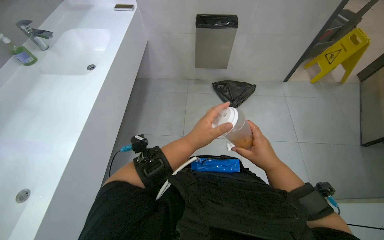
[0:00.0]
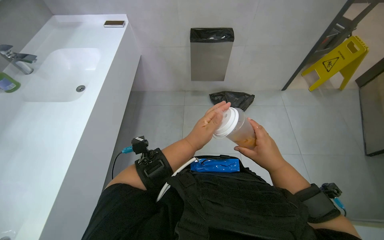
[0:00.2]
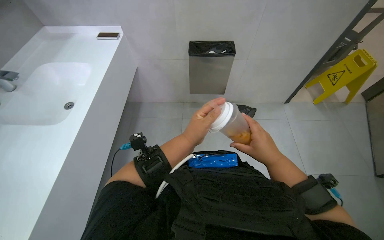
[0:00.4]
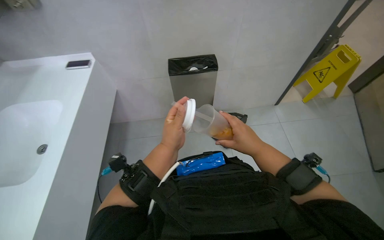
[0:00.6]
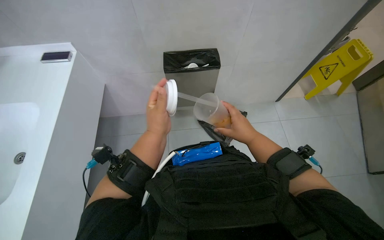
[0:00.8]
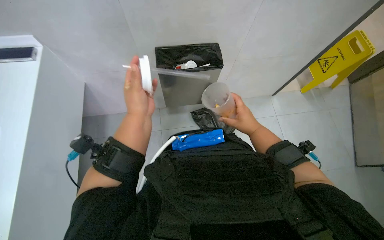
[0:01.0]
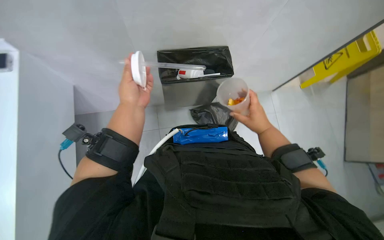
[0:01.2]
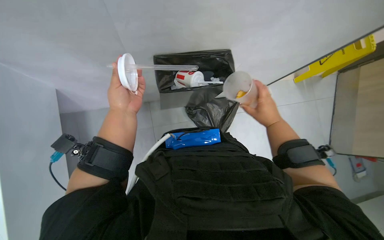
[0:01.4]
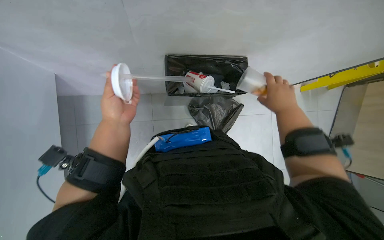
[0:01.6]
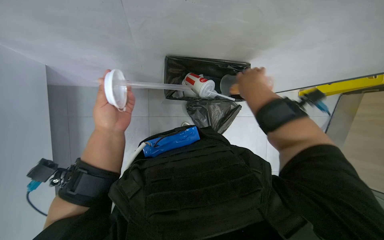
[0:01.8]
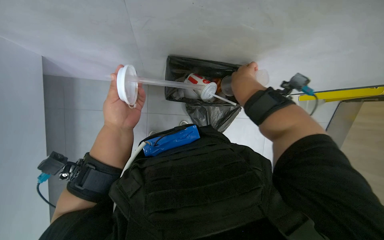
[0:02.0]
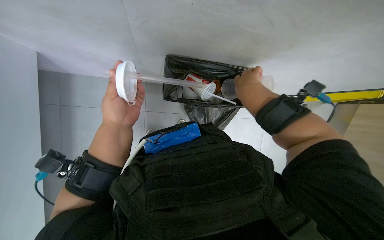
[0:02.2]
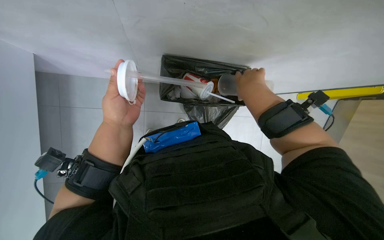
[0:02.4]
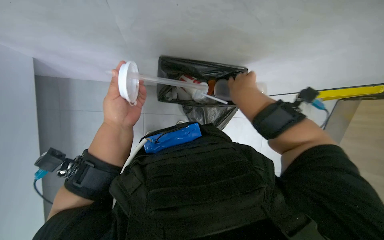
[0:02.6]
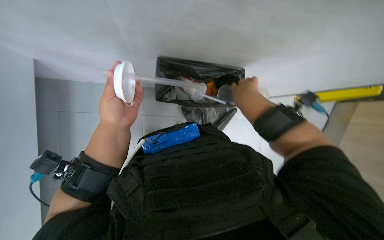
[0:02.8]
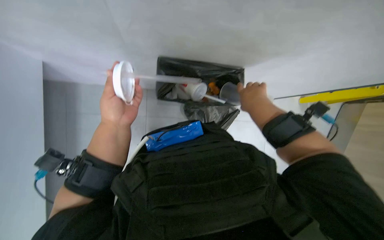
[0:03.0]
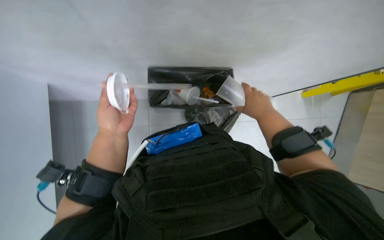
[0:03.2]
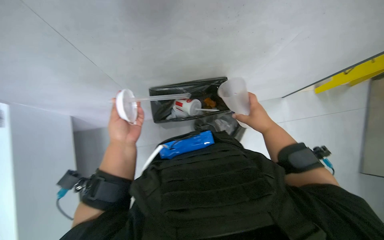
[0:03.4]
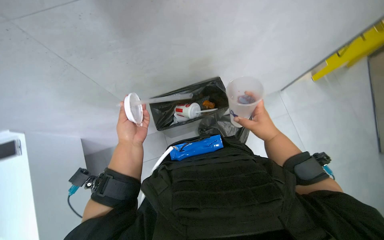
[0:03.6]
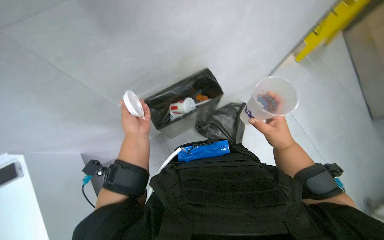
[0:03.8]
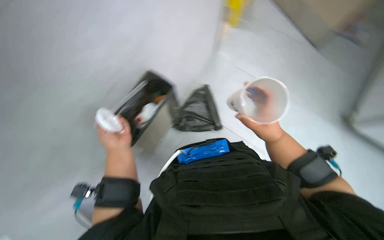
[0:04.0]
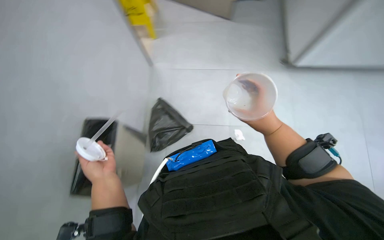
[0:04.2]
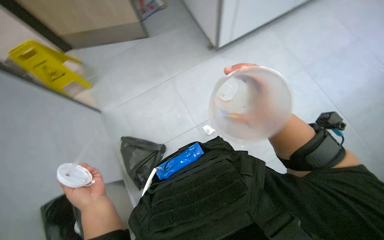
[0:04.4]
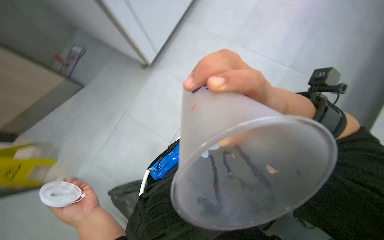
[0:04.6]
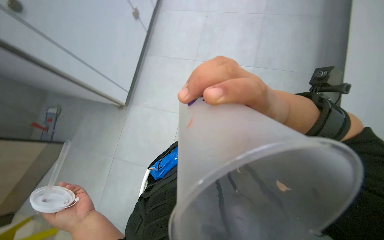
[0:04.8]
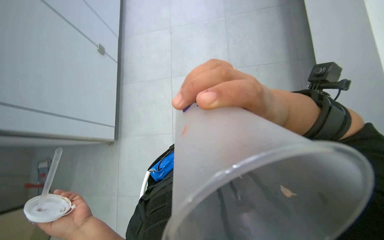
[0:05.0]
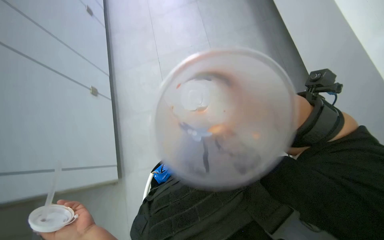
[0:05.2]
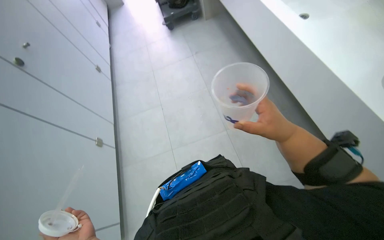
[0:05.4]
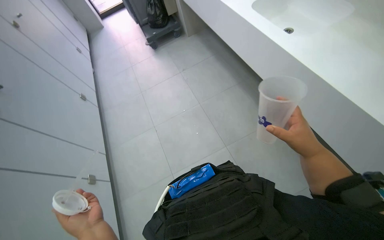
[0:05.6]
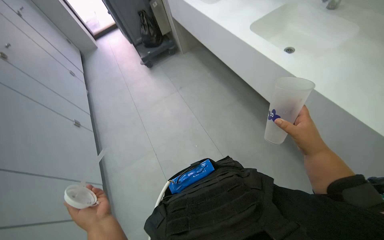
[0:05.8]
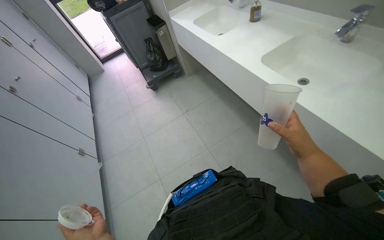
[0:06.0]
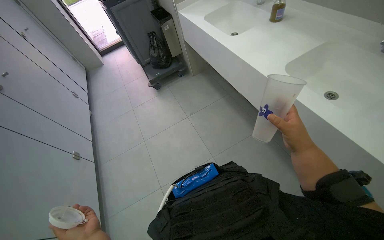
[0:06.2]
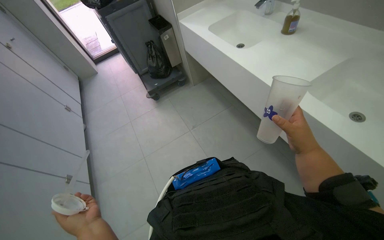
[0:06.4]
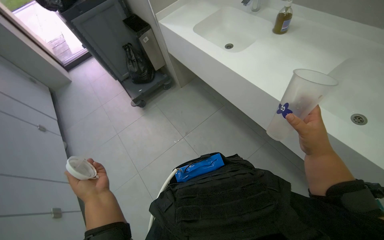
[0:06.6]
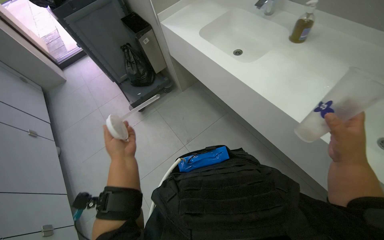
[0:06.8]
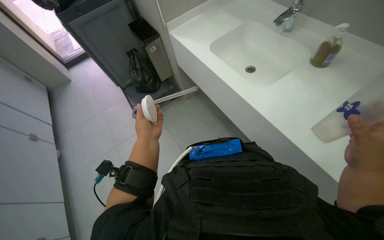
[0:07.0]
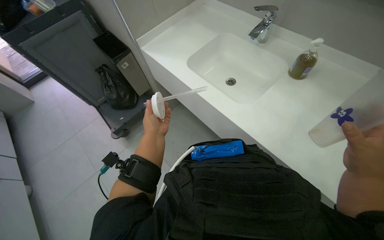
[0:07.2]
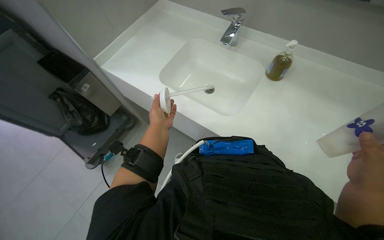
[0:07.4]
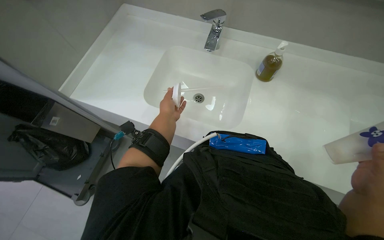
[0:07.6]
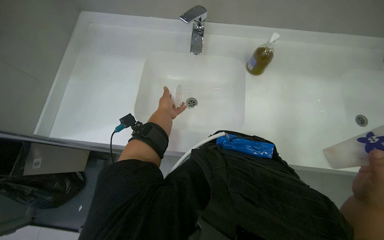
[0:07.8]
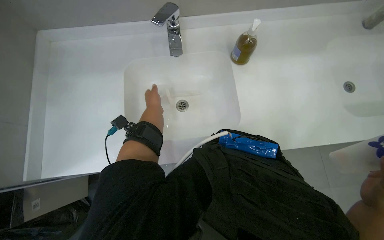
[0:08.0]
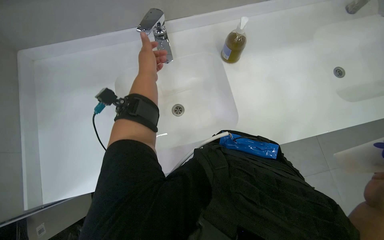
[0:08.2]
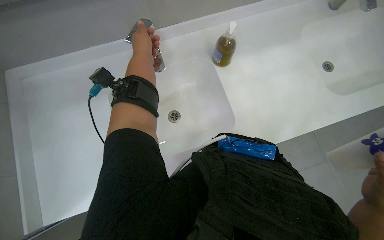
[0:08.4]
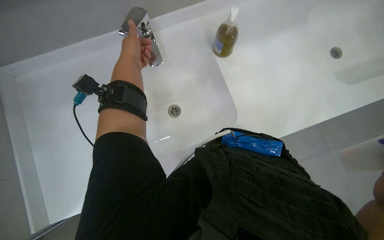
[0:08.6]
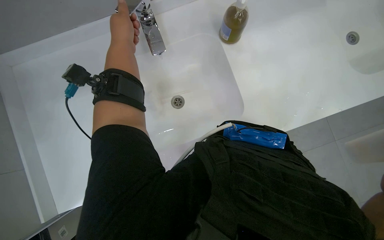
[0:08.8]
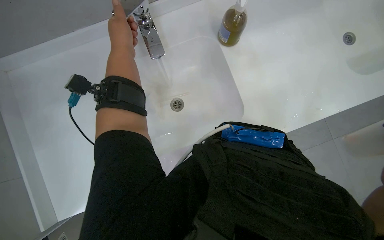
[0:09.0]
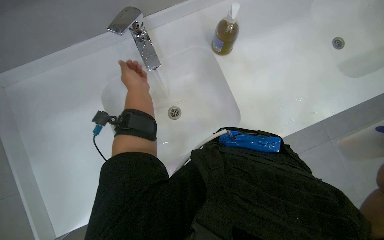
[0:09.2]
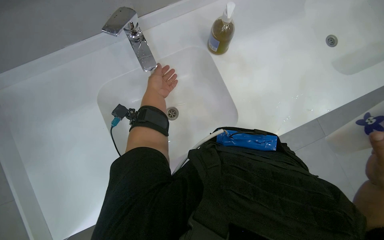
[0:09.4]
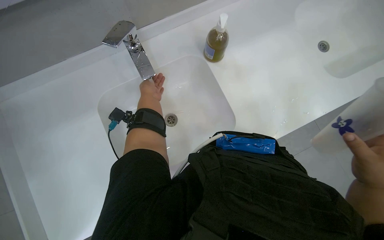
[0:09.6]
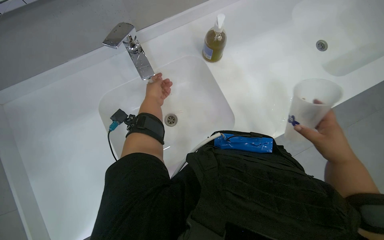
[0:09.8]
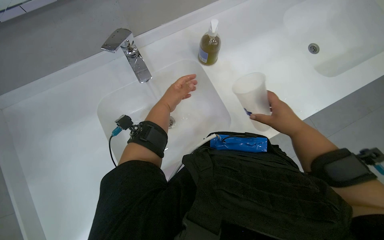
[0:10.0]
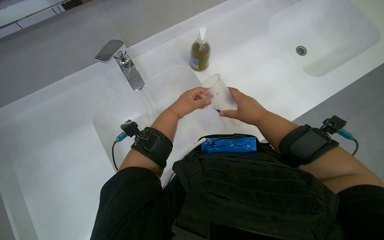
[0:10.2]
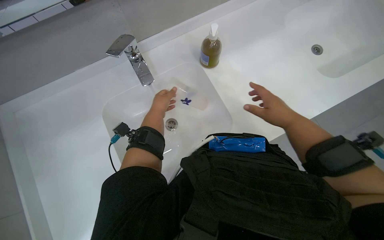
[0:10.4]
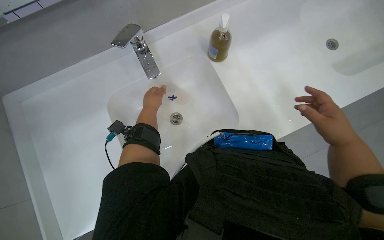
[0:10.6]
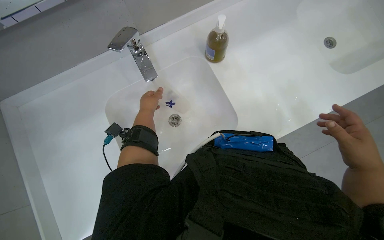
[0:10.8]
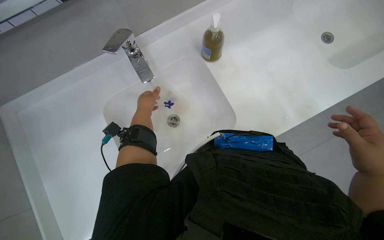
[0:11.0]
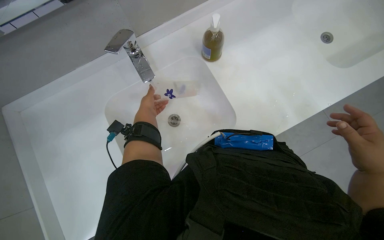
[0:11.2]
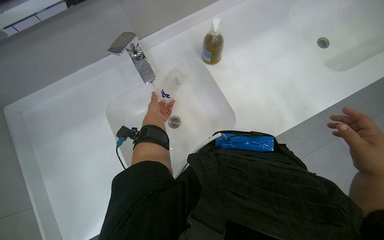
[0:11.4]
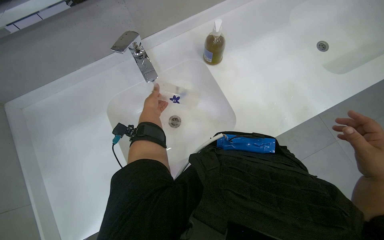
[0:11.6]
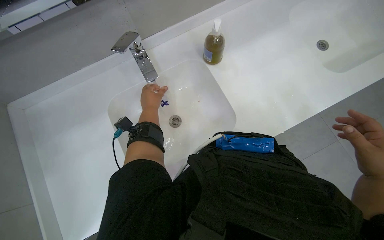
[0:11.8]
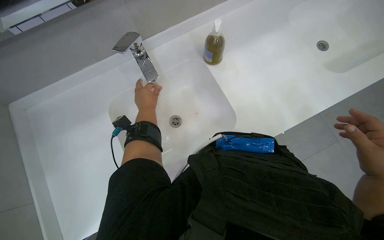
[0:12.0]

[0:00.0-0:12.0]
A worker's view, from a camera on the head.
Job: managing trash.
The whole recording: Cleaning and disposing reusable items. The worker cleans reusable cups and bottles at the sink and then disposes of them into a trash bag.
0:00.0 to 0:01.6: The camera is carried some 80 cm.
0:01.6 to 0:03.0: The right hand heads to the left, covering roughly 10 cm.
0:03.0 to 0:04.4: The right hand goes roughly 15 cm nearer to the camera and down the picture; the left hand goes approximately 15 cm down the picture.
0:04.4 to 0:06.0: The camera is carried some 70 cm. The wearer looks some 60 degrees further upward. The scene rotates counterclockwise by approximately 70 degrees.
0:06.0 to 0:07.6: The wearer moves roughly 1 m. The head rotates approximately 40 degrees to the right.
0:07.6 to 0:09.0: The scene turns approximately 40 degrees counterclockwise in the picture.
0:09.0 to 0:10.4: The left hand moves nearer and farther over some 20 cm, changing direction 2 times.

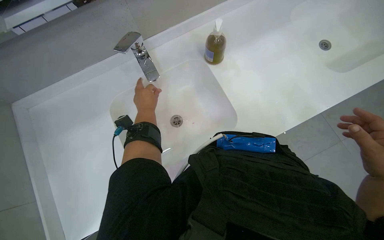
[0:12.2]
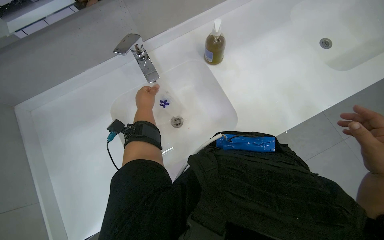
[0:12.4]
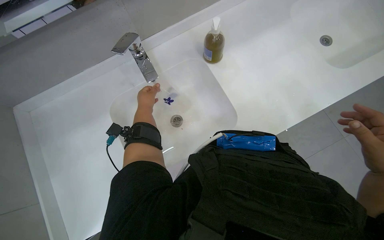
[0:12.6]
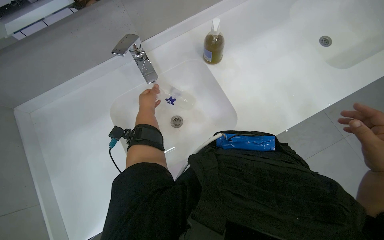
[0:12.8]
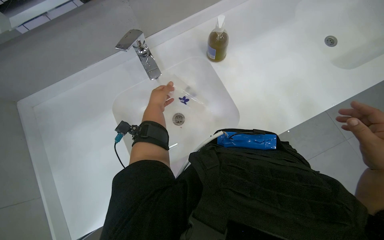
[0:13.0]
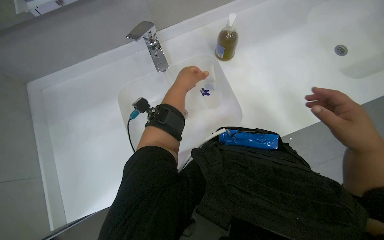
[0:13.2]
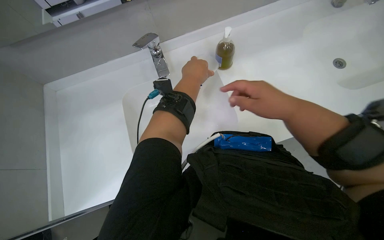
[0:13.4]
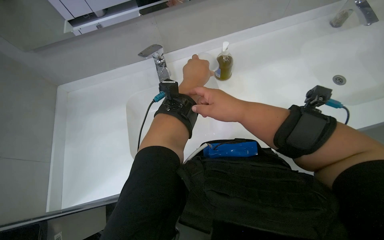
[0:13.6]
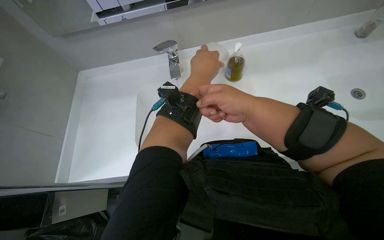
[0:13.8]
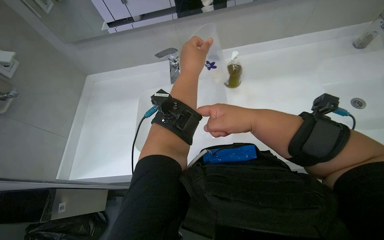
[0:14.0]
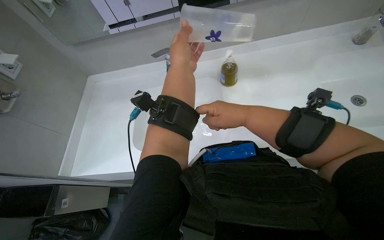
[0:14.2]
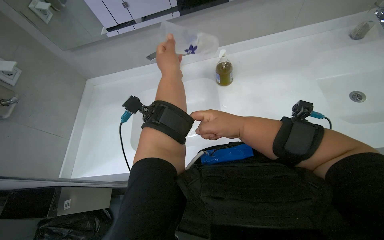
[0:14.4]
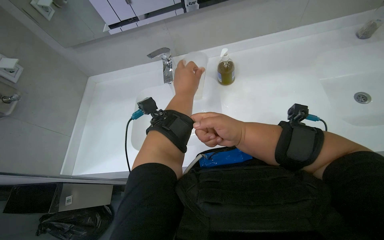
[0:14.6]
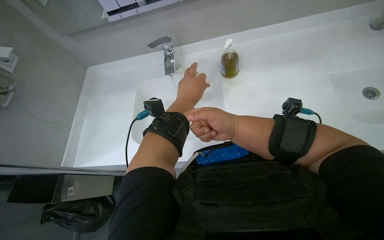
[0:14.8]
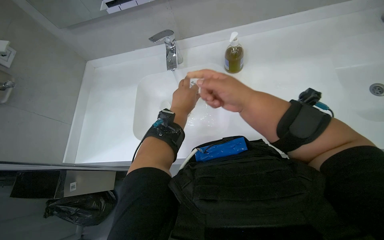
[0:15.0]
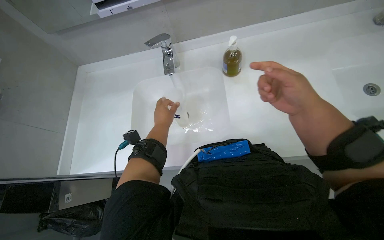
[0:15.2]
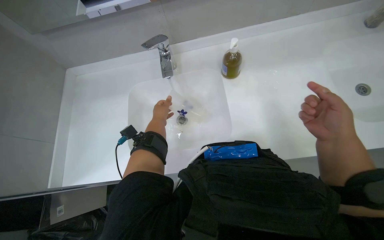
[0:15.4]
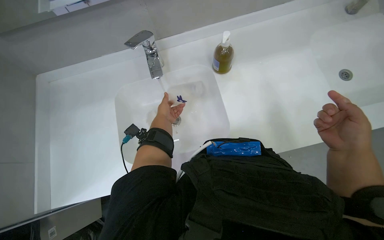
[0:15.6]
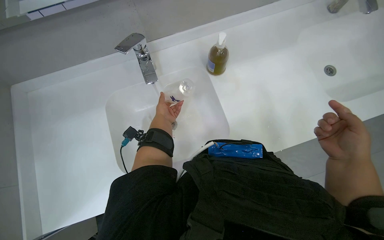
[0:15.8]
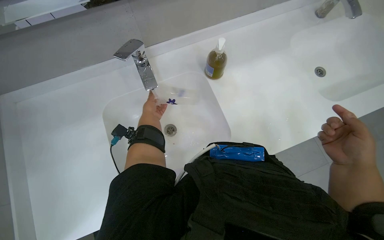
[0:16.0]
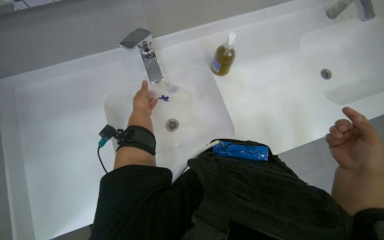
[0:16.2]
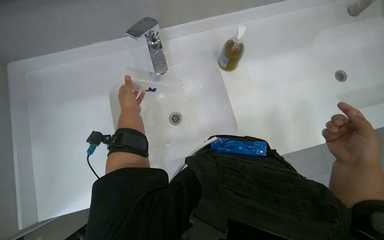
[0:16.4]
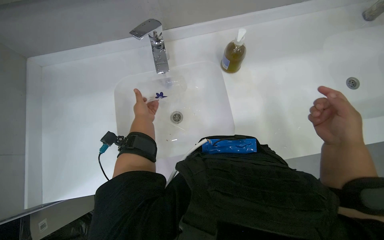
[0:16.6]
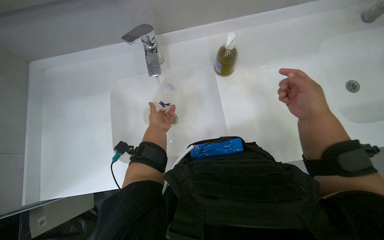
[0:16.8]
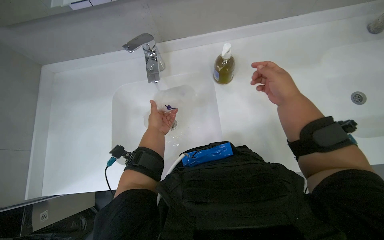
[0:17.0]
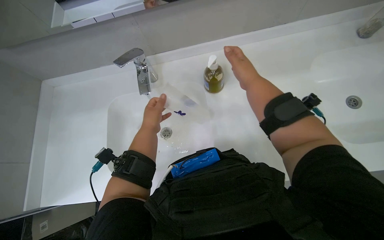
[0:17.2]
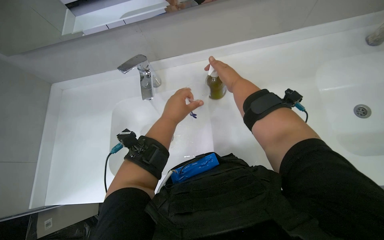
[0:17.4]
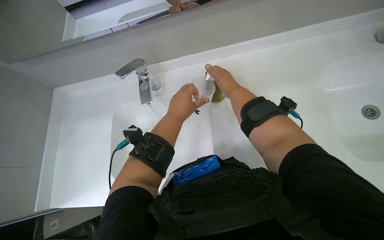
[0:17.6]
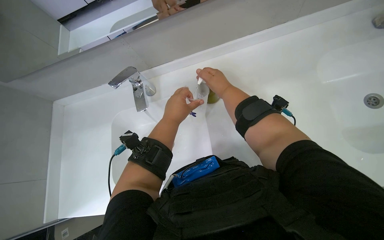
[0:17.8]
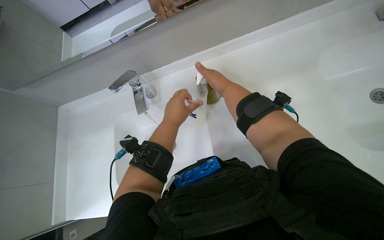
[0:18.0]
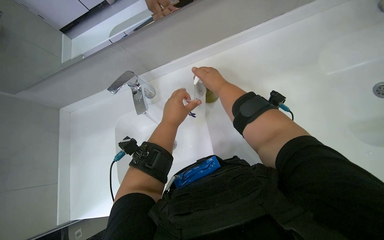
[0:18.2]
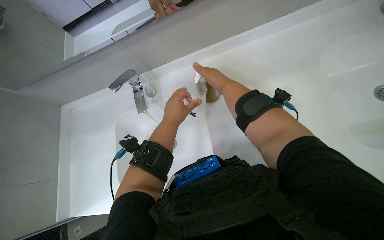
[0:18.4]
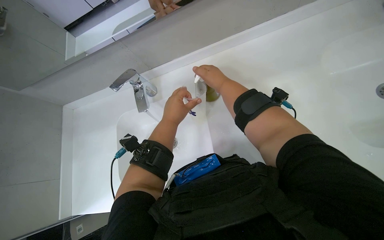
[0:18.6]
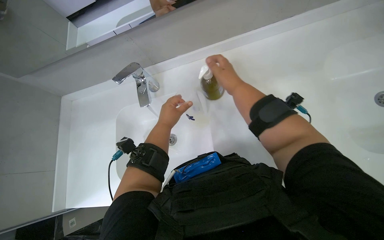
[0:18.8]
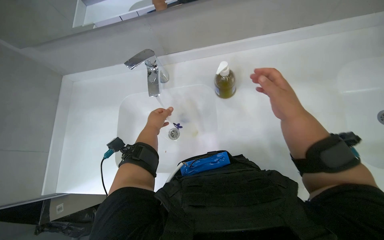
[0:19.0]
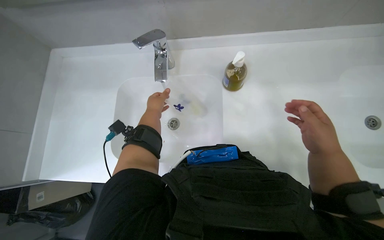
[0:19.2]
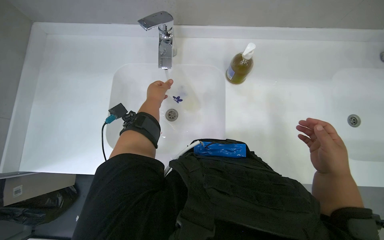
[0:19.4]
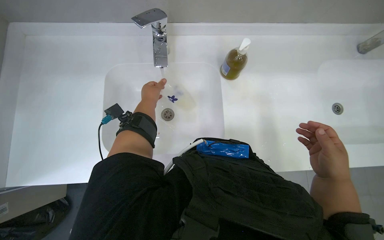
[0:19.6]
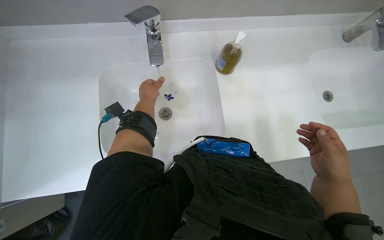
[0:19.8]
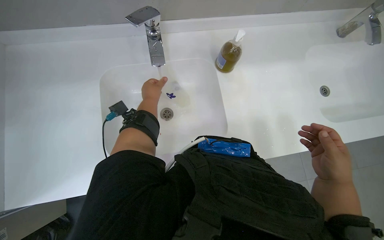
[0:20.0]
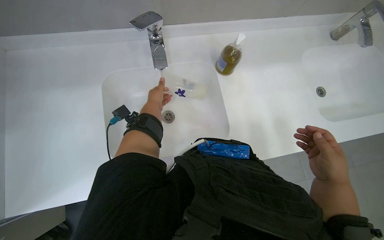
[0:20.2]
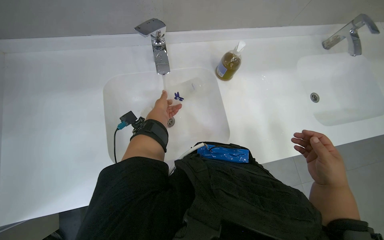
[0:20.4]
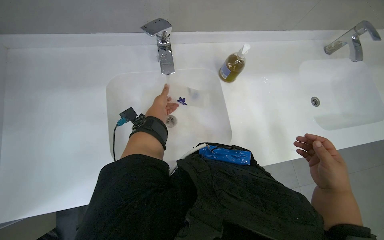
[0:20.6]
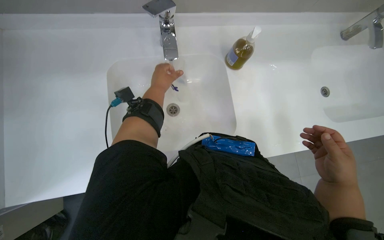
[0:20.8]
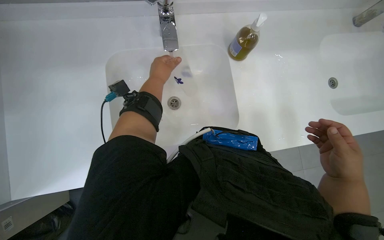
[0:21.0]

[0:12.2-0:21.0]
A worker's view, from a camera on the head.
Job: managing trash.
The whole recording: Cleaning and disposing reusable items. The worker cleans reusable cups and bottles at the sink and then disposes of them into a trash bag.
0:12.2 to 0:13.6: The left hand shifts about 15 cm to the right and nearer to the camera.
0:13.6 to 0:15.2: The right hand moves to the right, approximately 15 cm. Meanwhile the left hand travels down the picture, to the left and farther from the camera by roughly 20 cm.
0:15.2 to 0:16.6: The left hand shifts roughly 15 cm to the left and farther from the camera.
0:16.6 to 0:18.0: The left hand travels nearer to the camera and to the right by some 30 cm, while the right hand heads up the picture and to the left, covering roughly 25 cm.
0:18.0 to 0:19.6: The left hand moves farther from the camera and to the left, roughly 25 cm, while the right hand goes some 30 cm down the picture and to the right.
